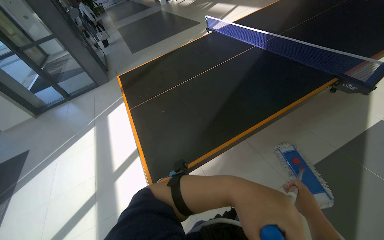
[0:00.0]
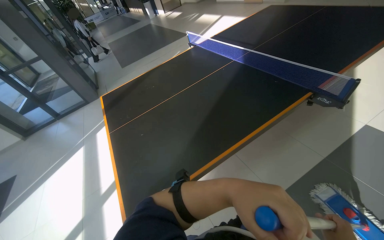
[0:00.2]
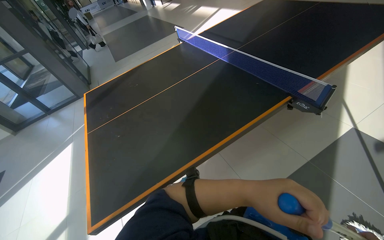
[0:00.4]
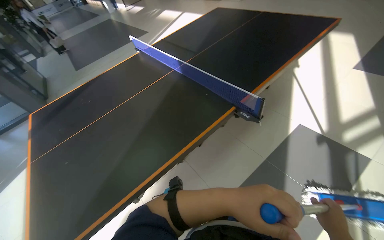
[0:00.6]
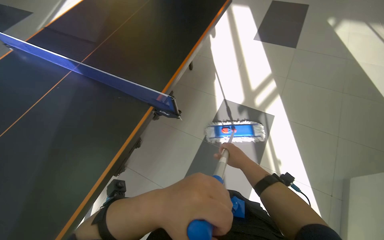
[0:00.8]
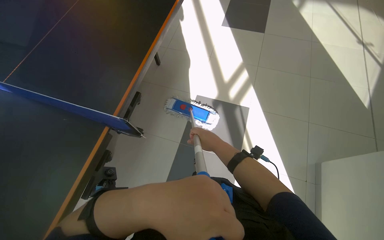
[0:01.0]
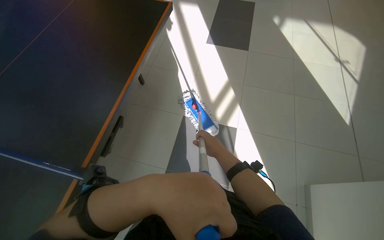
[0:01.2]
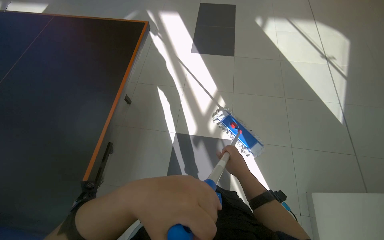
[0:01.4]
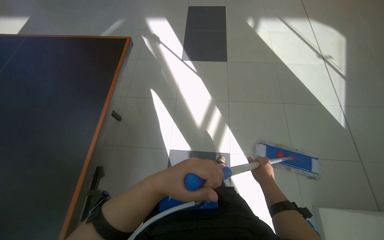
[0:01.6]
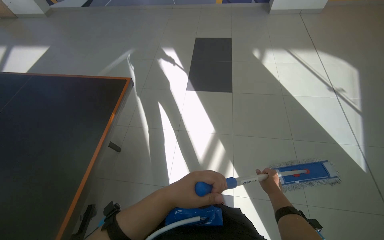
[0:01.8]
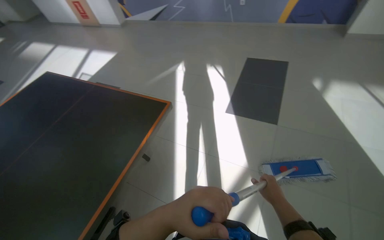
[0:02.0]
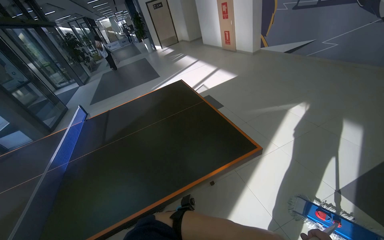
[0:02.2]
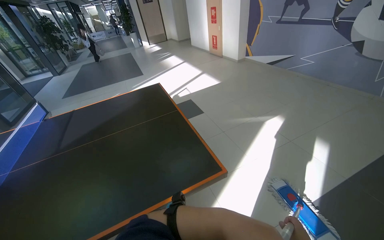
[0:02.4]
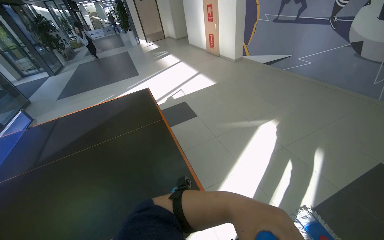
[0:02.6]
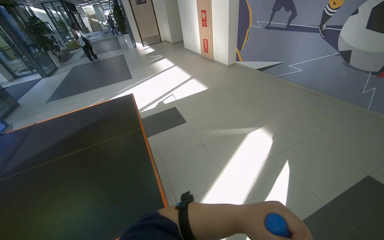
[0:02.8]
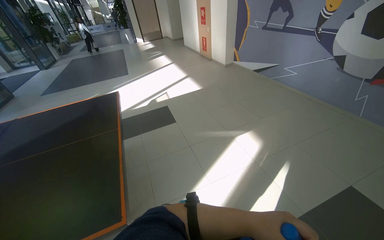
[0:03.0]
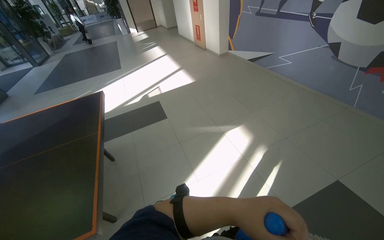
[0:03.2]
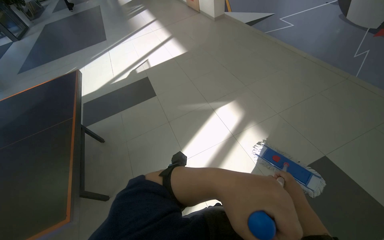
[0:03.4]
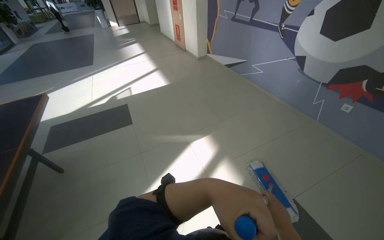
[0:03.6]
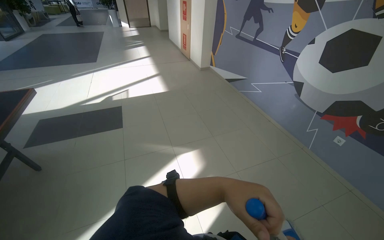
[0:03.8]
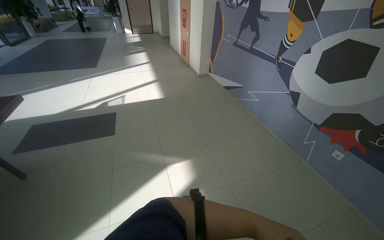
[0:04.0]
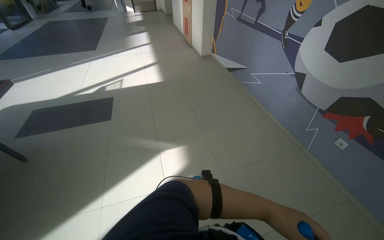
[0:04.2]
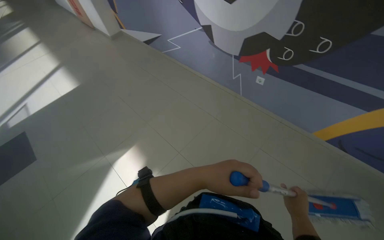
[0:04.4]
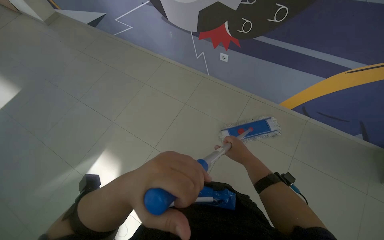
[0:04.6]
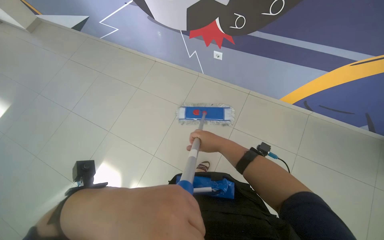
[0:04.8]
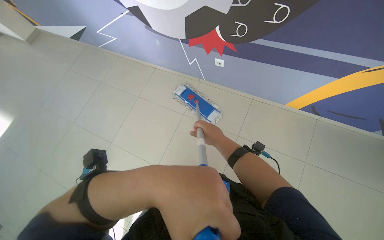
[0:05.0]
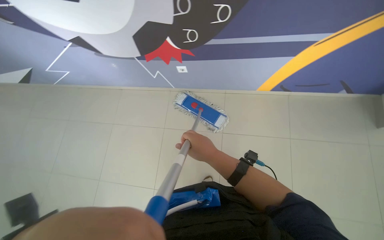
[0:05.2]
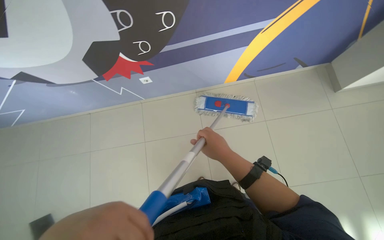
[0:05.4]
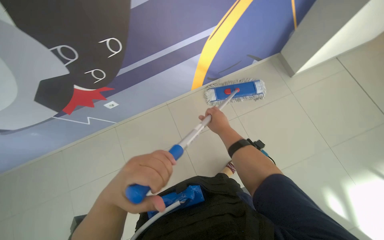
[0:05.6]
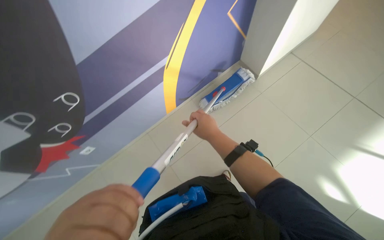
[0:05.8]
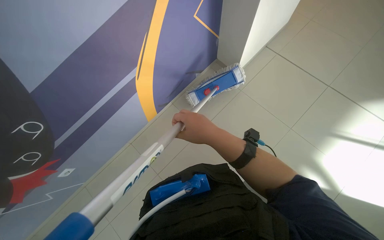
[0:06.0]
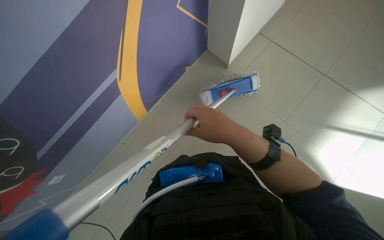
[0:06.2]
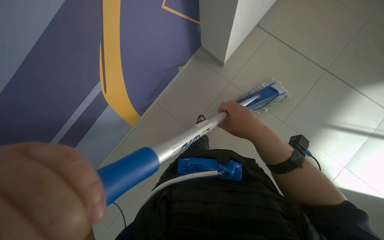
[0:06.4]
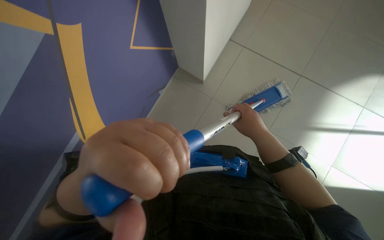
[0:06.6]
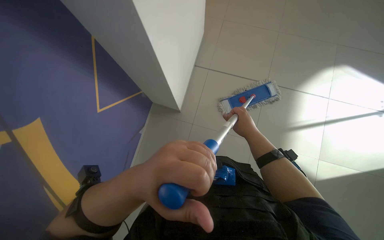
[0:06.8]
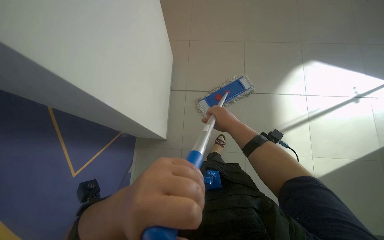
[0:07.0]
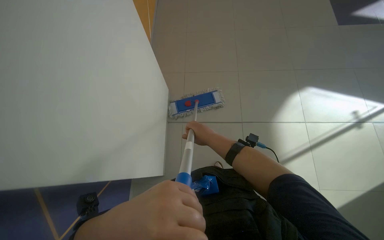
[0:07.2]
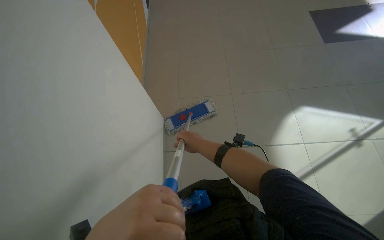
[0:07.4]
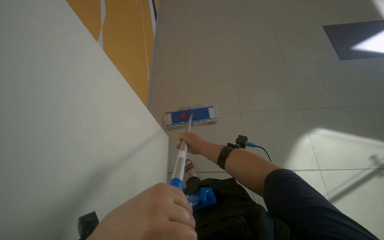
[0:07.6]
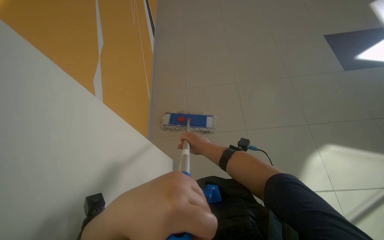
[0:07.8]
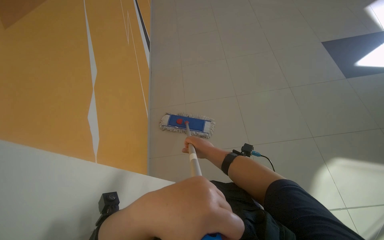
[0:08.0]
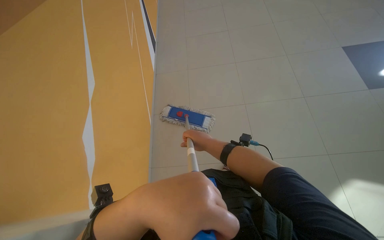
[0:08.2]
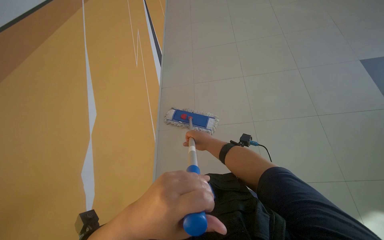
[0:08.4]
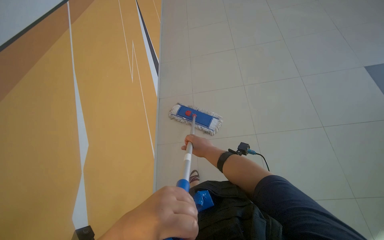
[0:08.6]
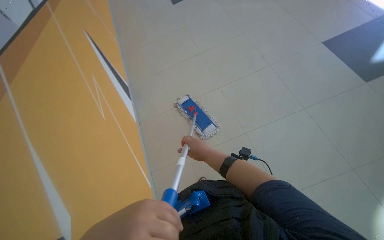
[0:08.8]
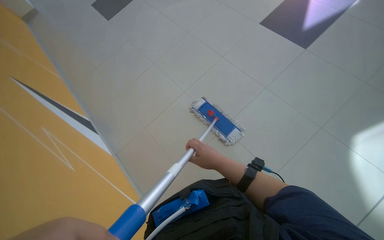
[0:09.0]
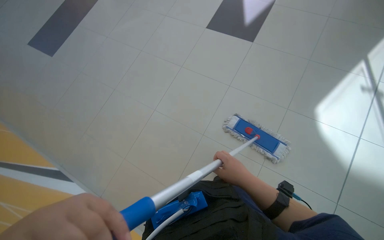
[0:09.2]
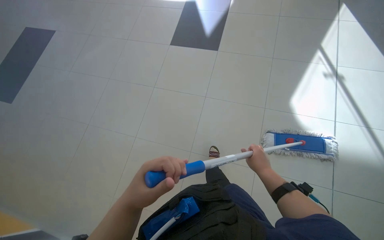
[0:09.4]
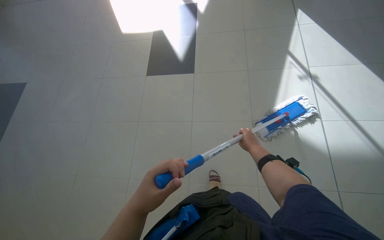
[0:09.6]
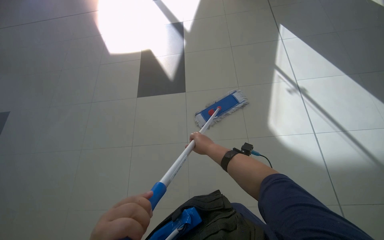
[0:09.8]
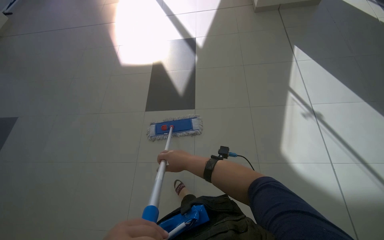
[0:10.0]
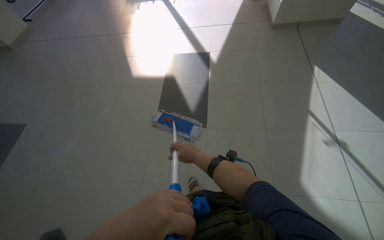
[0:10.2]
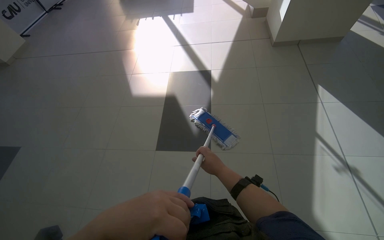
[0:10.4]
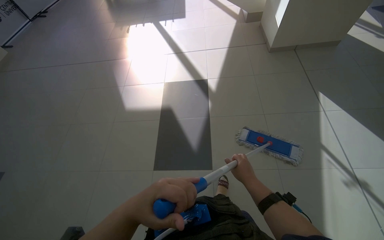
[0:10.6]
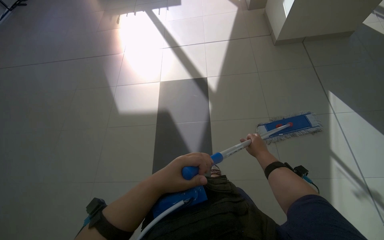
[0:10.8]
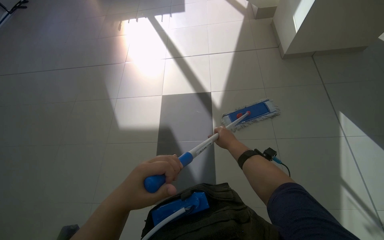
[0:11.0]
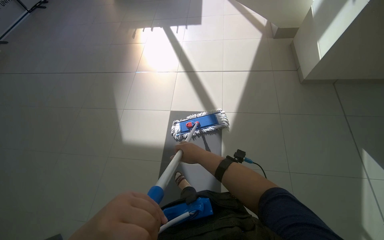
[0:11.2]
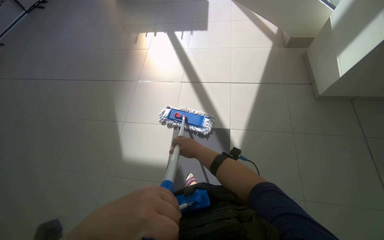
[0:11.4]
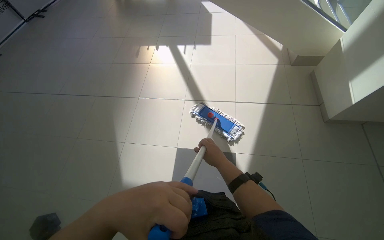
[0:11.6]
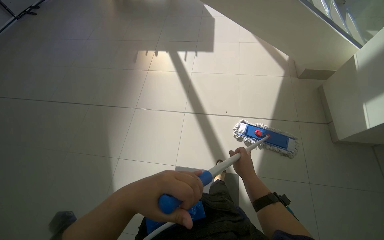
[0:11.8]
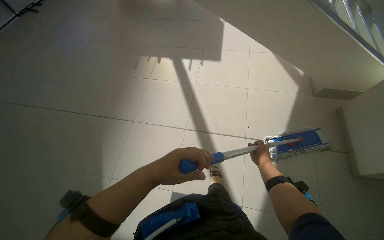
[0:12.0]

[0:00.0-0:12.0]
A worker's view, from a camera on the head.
Job: mopping floor.
The whole recording: Mopping office floor. The worker mops the tiled floor in the office area.
0:00.0 to 0:01.6: The camera travels approximately 1.5 m. The head turns to the right by roughly 60 degrees.
0:01.6 to 0:03.0: The head travels approximately 1 m. The head turns to the left by approximately 65 degrees. The view tips upward by approximately 15 degrees.
0:03.0 to 0:04.4: The head travels roughly 1.5 m. The wearer's head swings roughly 25 degrees to the right. The wearer looks approximately 15 degrees further downward.
0:04.4 to 0:06.0: The wearer moves roughly 60 cm. The wearer's head swings roughly 95 degrees to the right.
0:06.0 to 0:07.6: The camera travels approximately 60 cm.

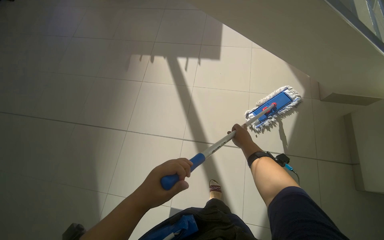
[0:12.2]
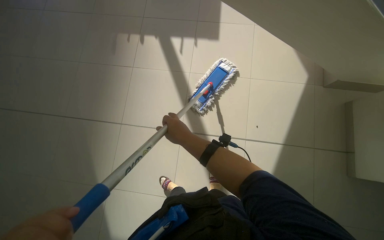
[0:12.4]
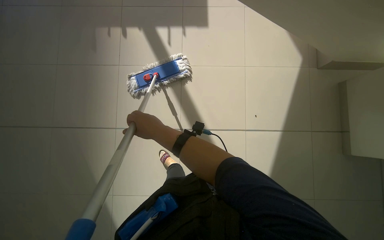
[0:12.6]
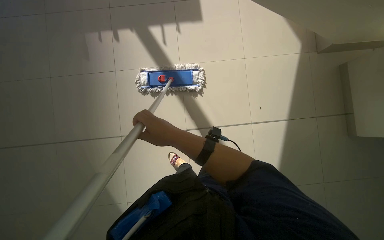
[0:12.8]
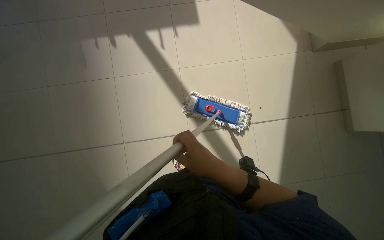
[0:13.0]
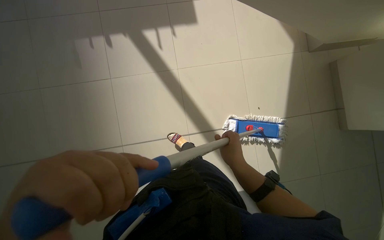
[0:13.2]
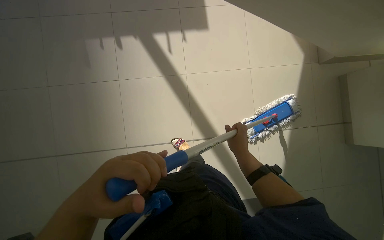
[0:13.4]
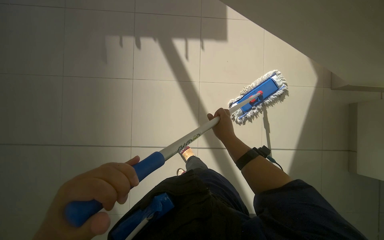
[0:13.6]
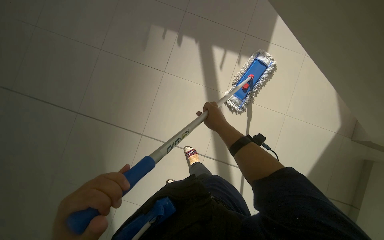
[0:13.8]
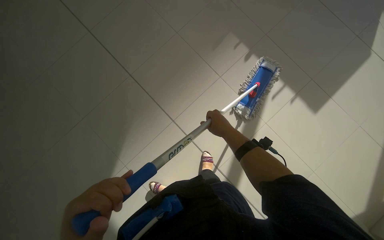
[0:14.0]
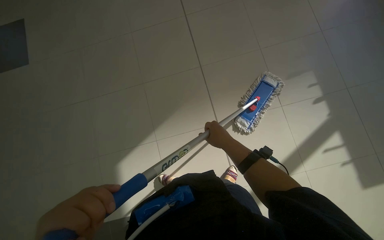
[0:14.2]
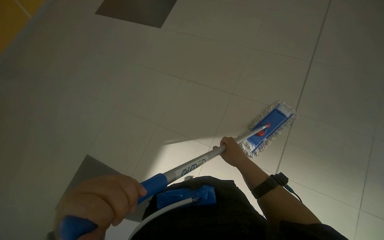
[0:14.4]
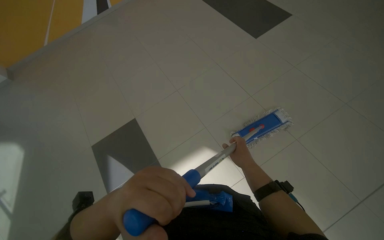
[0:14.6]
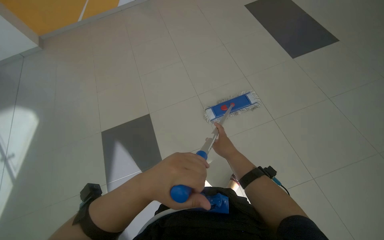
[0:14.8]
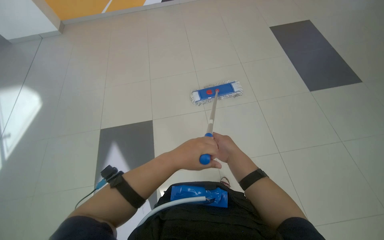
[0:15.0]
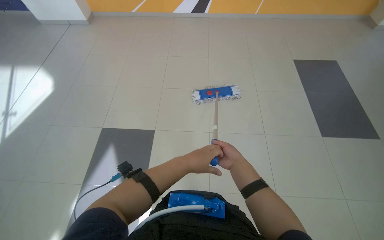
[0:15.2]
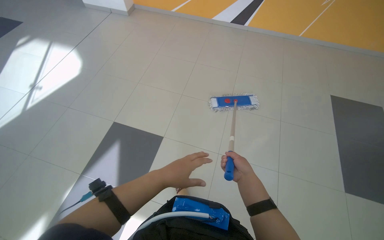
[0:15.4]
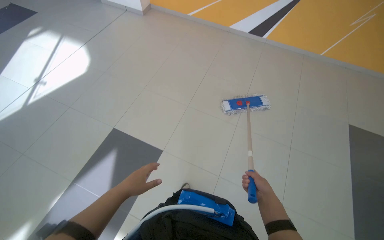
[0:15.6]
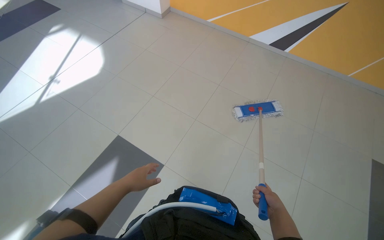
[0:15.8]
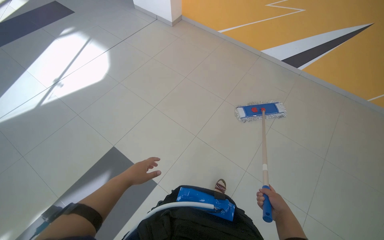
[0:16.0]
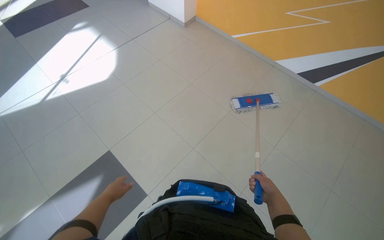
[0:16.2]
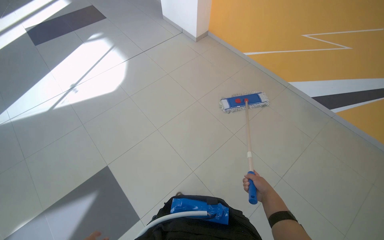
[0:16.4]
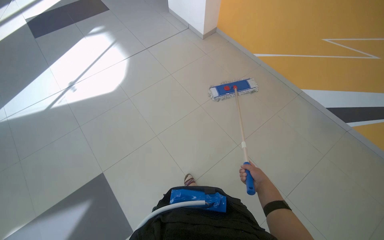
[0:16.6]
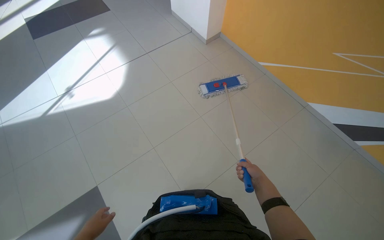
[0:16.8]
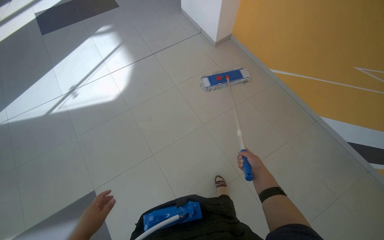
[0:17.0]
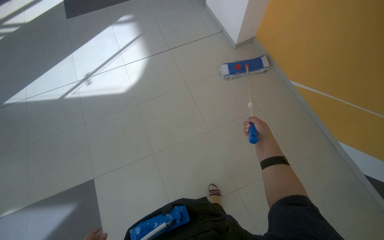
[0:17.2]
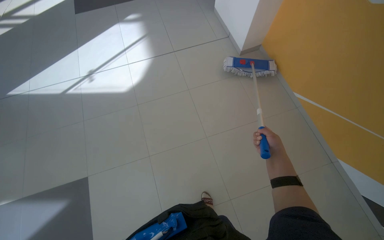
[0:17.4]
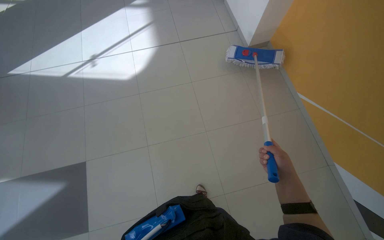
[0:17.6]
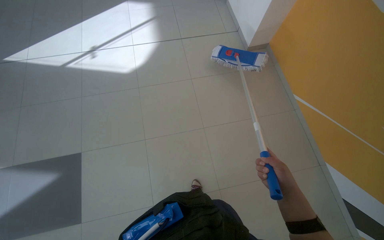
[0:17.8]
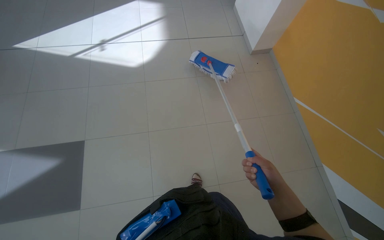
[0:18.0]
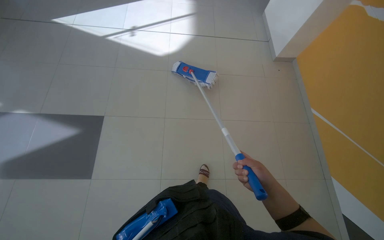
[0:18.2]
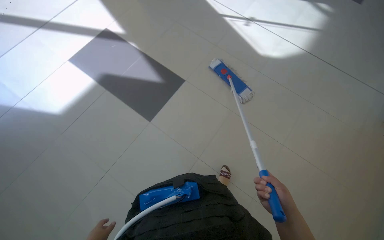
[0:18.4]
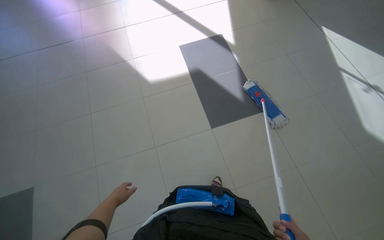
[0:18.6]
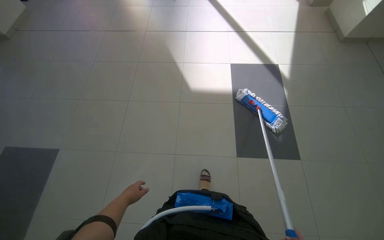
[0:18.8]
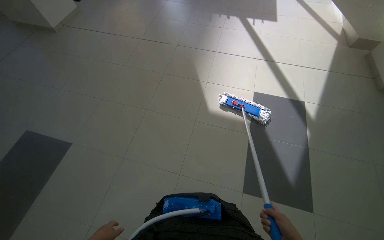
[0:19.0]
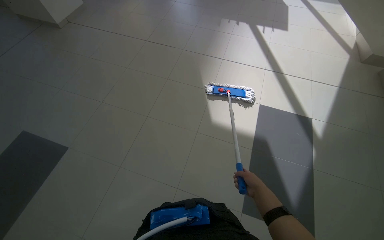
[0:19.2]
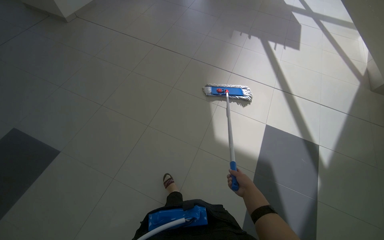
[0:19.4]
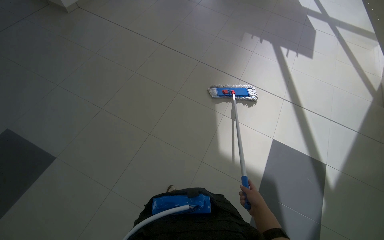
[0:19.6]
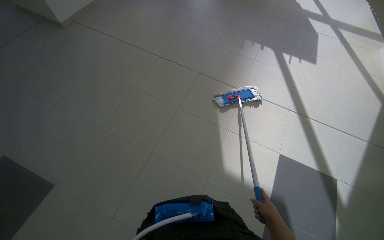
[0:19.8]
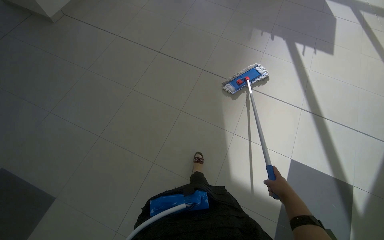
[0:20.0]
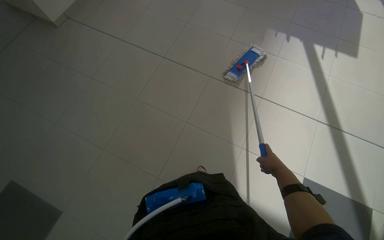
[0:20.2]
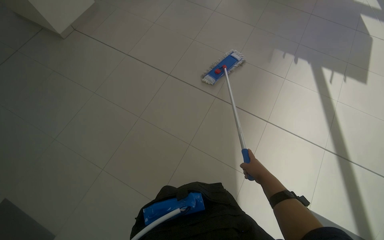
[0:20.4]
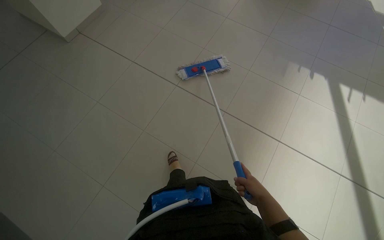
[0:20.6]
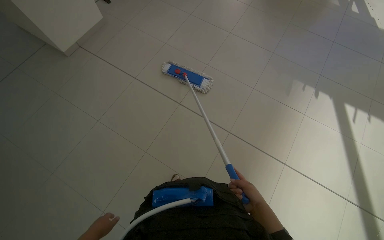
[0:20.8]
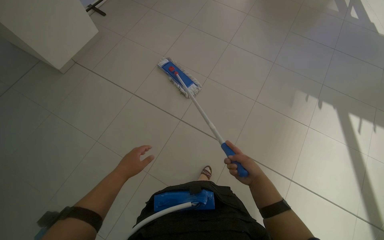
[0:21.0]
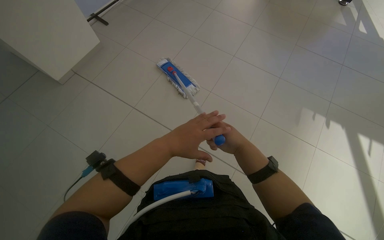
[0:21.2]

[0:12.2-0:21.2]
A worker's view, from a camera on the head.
Job: mopping floor.
The whole recording: Mopping office floor. The worker mops the tiled floor in the office area.
0:12.2 to 0:13.8: The wearer moves some 60 cm. The wearer looks about 15 degrees further downward.
0:15.2 to 0:16.6: The wearer moves approximately 80 cm. The head turns to the left by approximately 30 degrees.
0:16.6 to 0:18.2: Everything in view rotates some 35 degrees clockwise. The right hand goes up the picture and returns, some 50 cm each way.
0:18.2 to 0:19.8: The camera is carried some 1 m. The wearer's head swings approximately 95 degrees to the left.
0:19.8 to 0:21.2: The head travels approximately 1.5 m.
